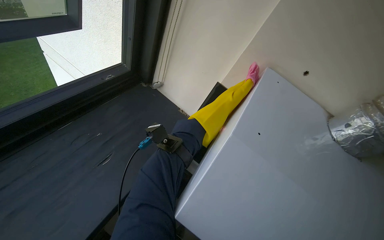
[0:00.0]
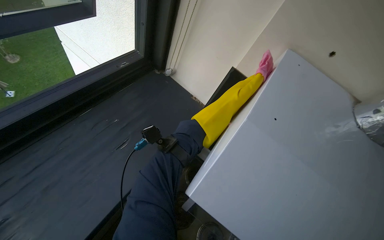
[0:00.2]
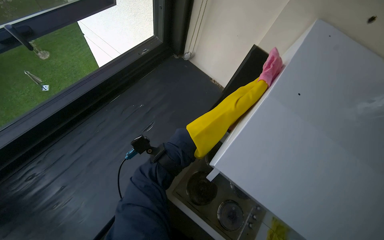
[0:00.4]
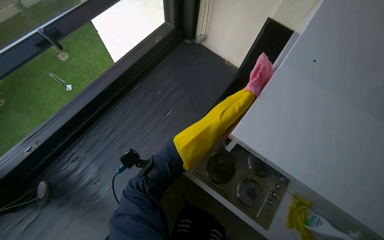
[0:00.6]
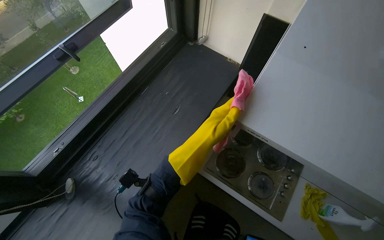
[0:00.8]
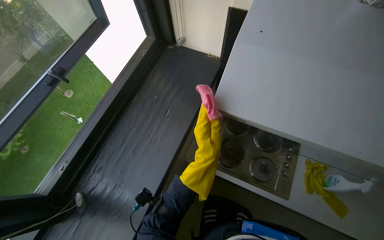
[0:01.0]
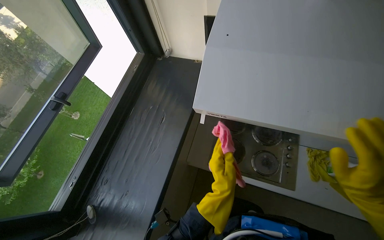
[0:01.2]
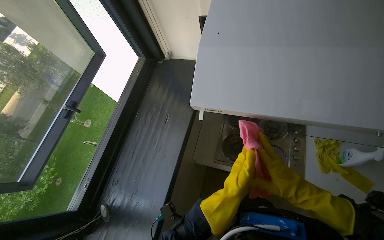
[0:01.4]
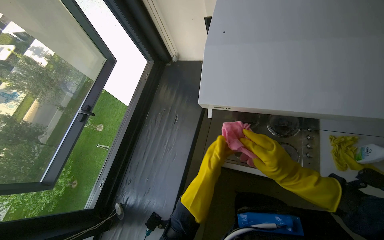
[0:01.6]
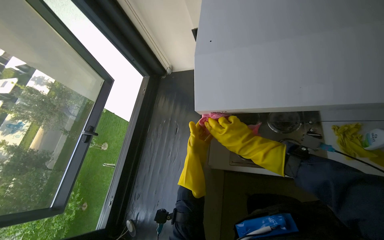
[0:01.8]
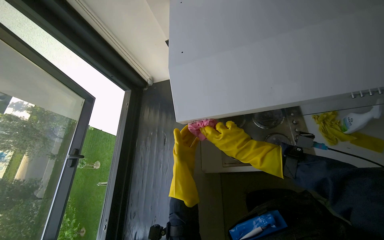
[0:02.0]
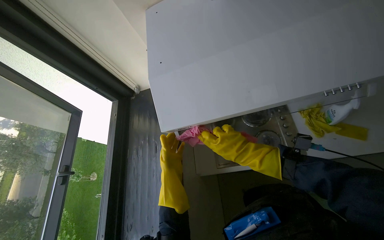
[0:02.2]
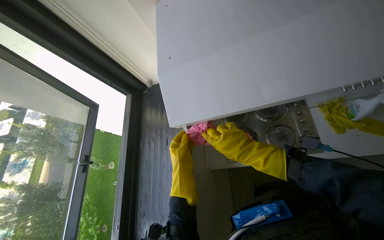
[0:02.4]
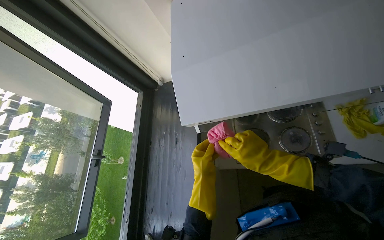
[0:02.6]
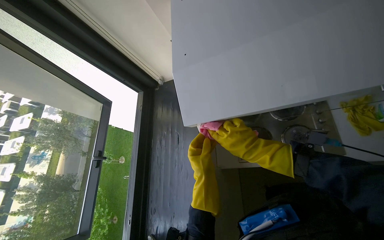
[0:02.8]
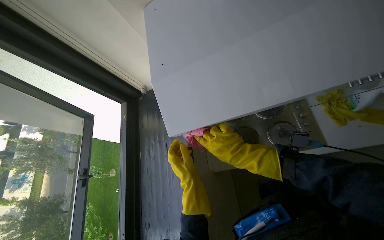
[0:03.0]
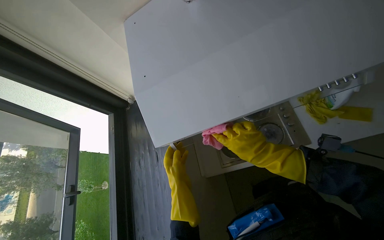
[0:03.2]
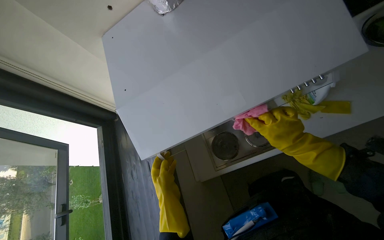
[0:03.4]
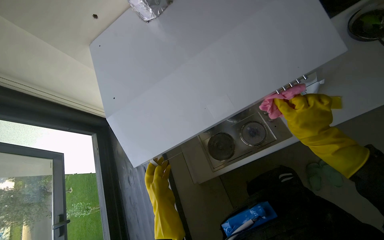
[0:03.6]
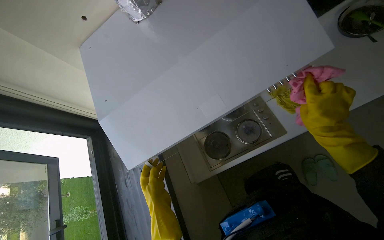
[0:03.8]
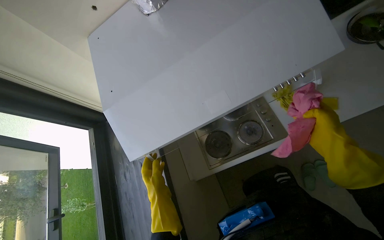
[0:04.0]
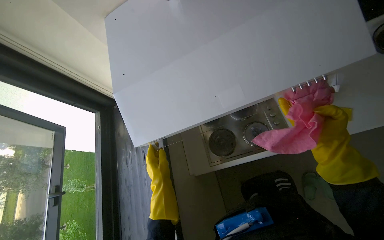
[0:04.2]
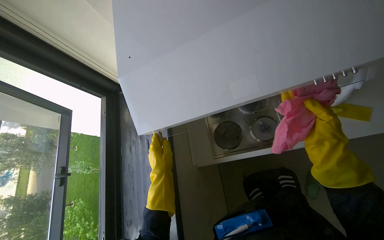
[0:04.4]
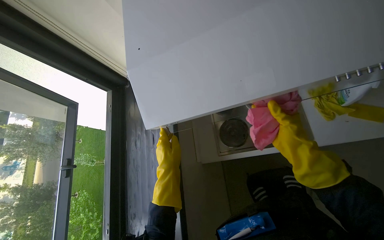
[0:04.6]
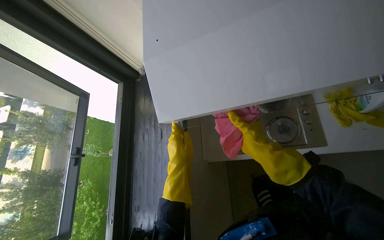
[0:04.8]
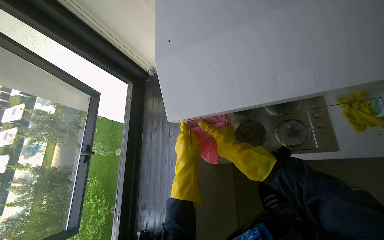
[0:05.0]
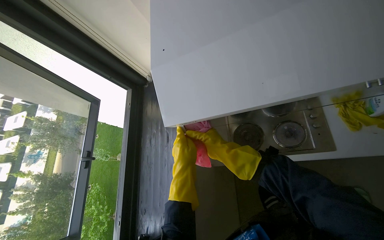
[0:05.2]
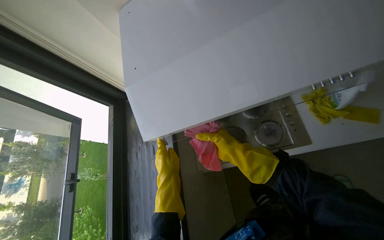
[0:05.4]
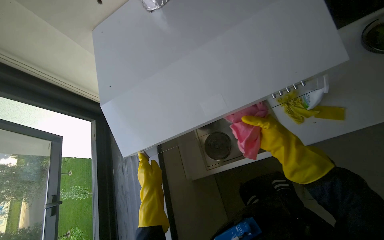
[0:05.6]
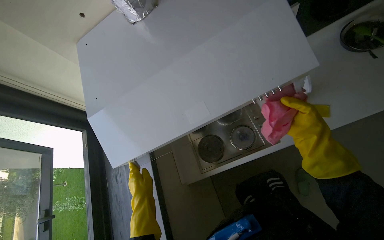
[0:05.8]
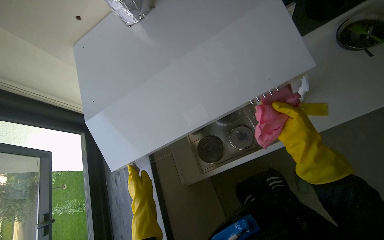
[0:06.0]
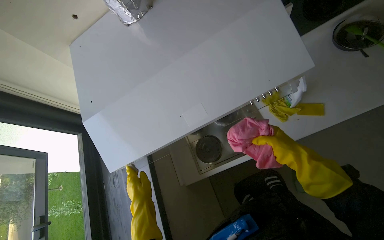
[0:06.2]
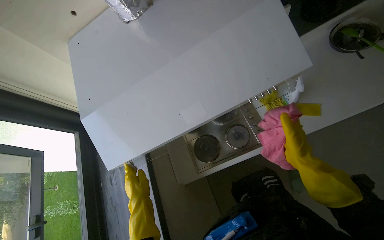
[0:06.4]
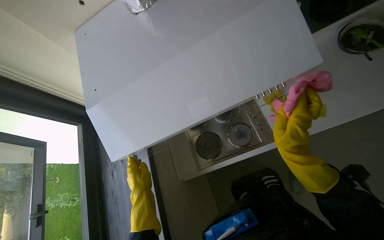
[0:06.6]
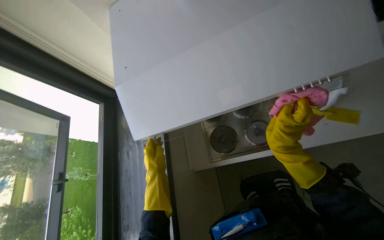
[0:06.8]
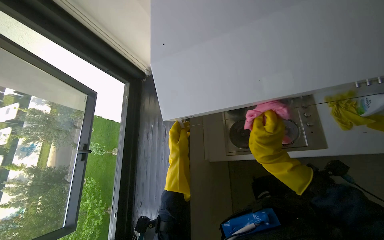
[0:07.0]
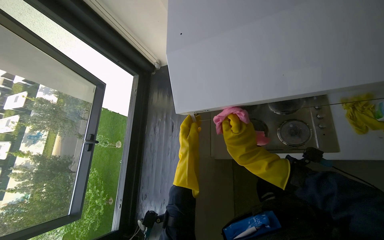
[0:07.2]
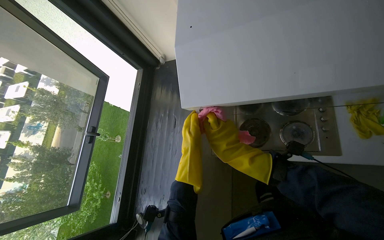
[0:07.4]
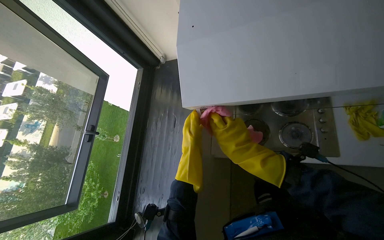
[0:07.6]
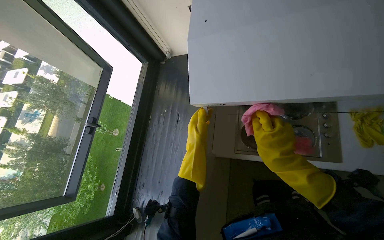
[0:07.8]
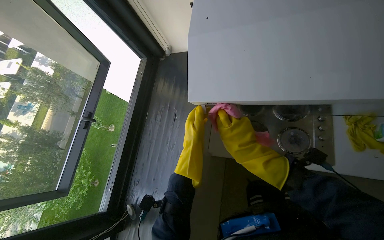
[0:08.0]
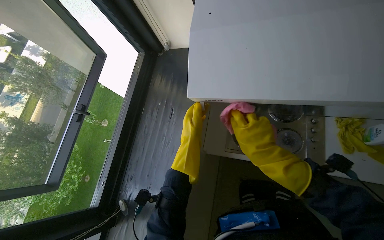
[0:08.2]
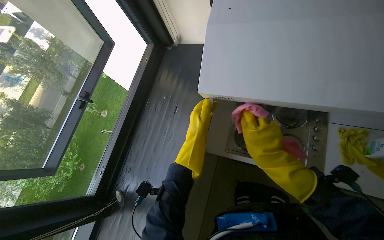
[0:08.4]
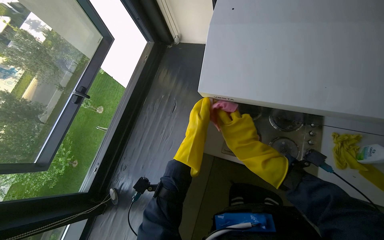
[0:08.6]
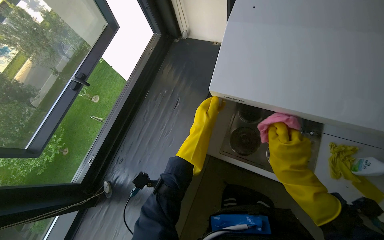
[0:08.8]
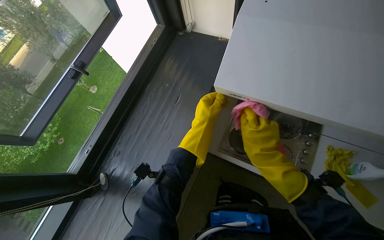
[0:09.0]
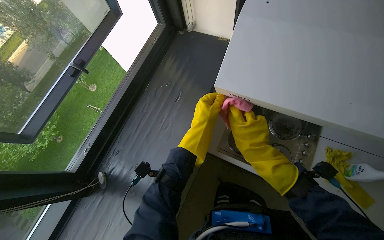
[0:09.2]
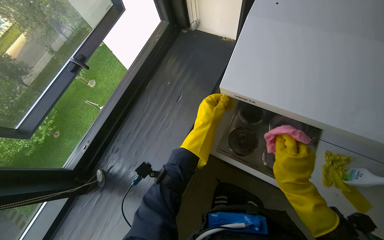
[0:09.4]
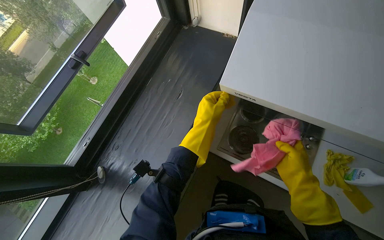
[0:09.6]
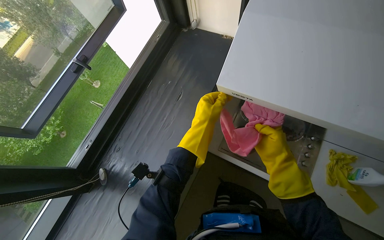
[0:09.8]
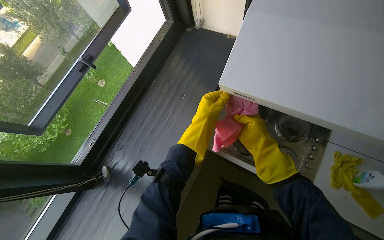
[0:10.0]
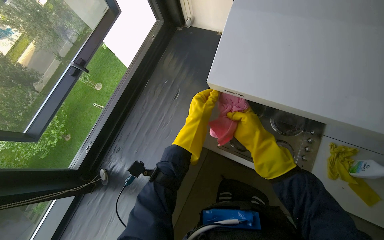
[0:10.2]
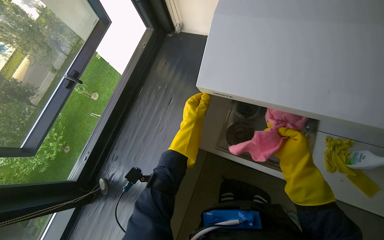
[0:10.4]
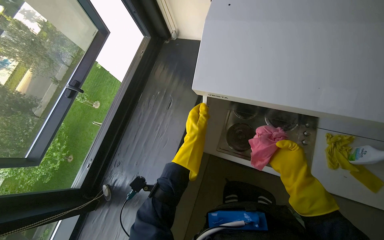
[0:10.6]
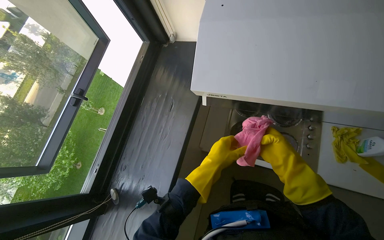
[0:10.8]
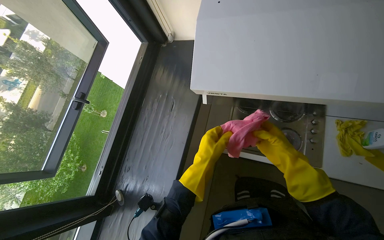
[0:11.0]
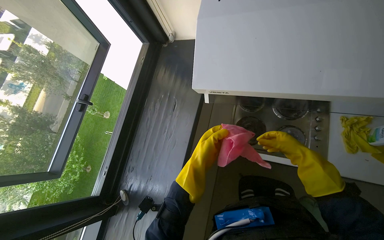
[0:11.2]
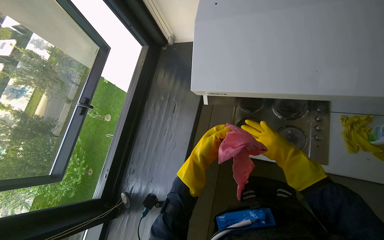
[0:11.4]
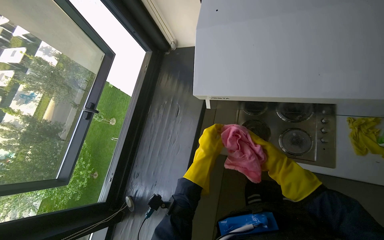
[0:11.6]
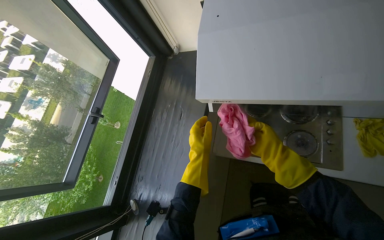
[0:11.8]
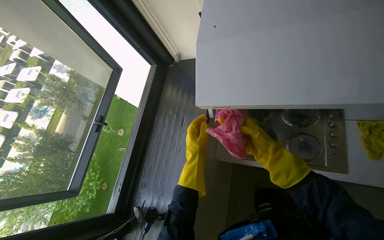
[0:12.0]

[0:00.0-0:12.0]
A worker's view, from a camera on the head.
Job: cleaning kitchen.
The whole recording: Cleaning kitchen range hood. The worker sprays cleaner and wipes the kitchen range hood with a cloth.
0:00.0 to 0:01.6: The view swings about 30 degrees to the left. The scene rotates counterclockwise by about 30 degrees.
0:01.6 to 0:03.0: The right hand heads to the left, covering roughly 10 cm.
0:03.0 to 0:04.4: The right hand heads to the right, covering roughly 30 cm.
0:06.0 to 0:07.6: The right hand is displaced to the left by some 35 cm.
0:07.6 to 0:09.0: The right hand swings left and right, some 10 cm each way, with 2 reversals.
0:09.0 to 0:10.4: The right hand shifts about 10 cm to the right, and moves roughly 10 cm farther from the camera and comes back.
0:10.4 to 0:12.0: The right hand heads to the left and farther from the camera, covering about 15 cm.

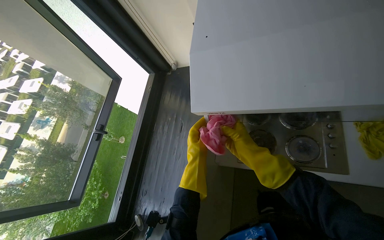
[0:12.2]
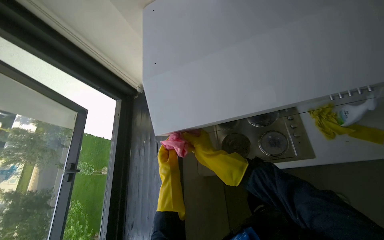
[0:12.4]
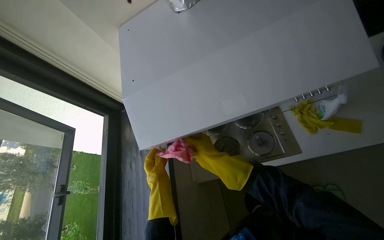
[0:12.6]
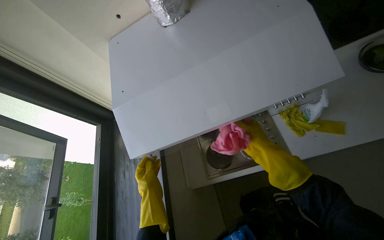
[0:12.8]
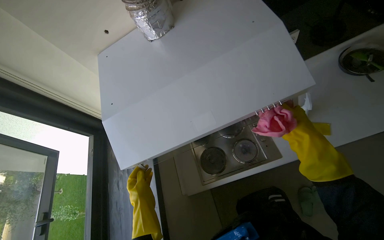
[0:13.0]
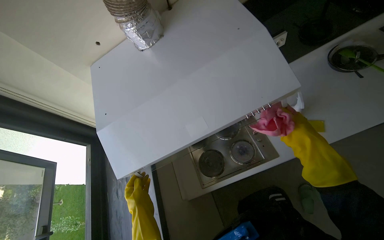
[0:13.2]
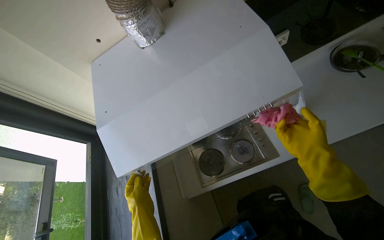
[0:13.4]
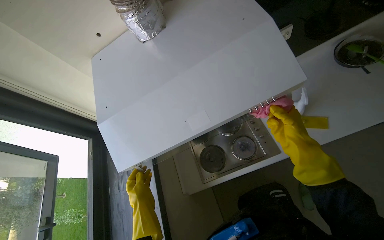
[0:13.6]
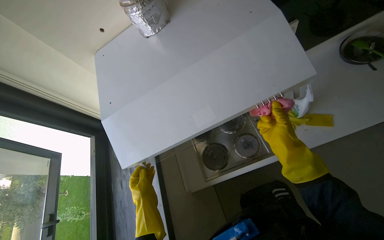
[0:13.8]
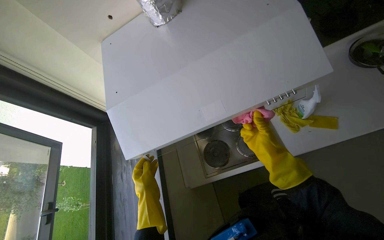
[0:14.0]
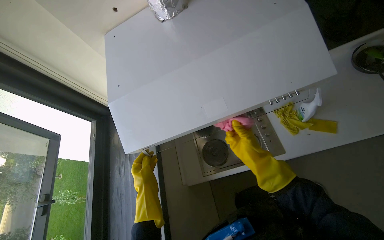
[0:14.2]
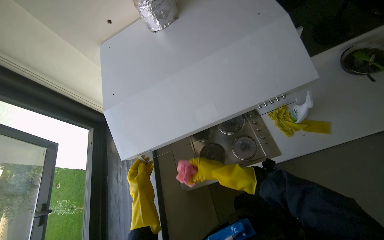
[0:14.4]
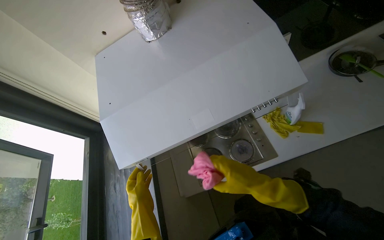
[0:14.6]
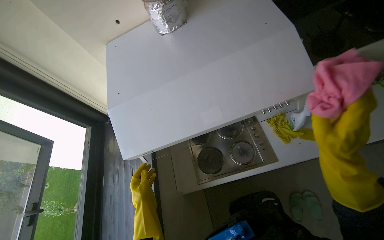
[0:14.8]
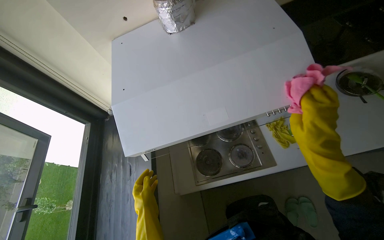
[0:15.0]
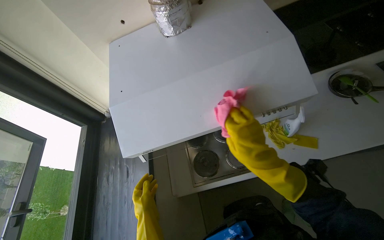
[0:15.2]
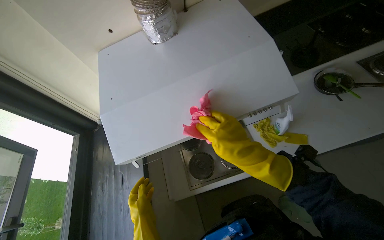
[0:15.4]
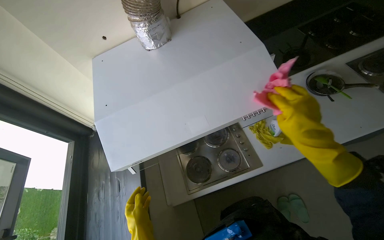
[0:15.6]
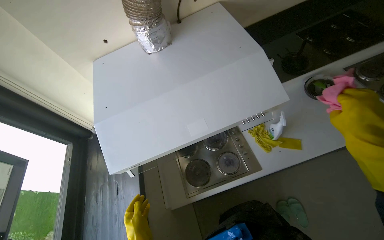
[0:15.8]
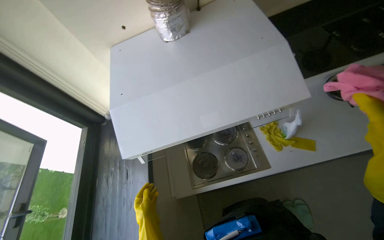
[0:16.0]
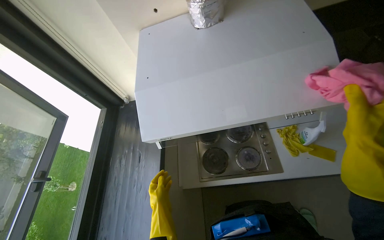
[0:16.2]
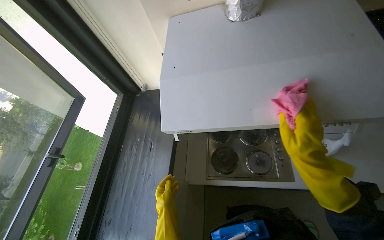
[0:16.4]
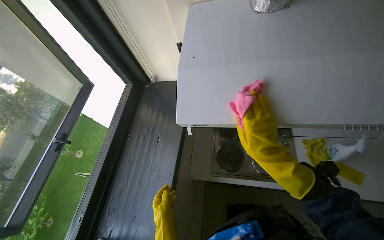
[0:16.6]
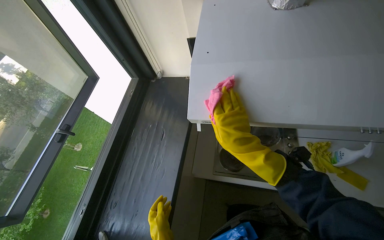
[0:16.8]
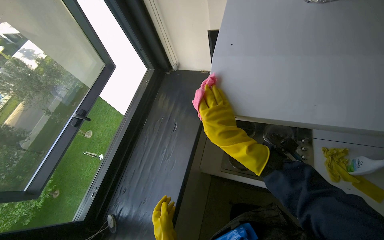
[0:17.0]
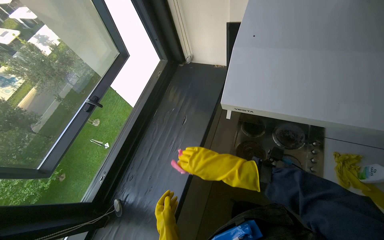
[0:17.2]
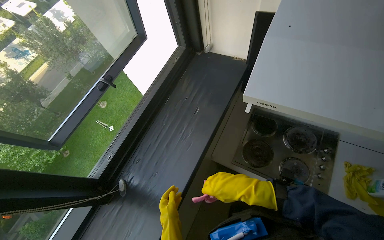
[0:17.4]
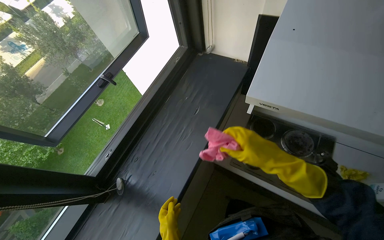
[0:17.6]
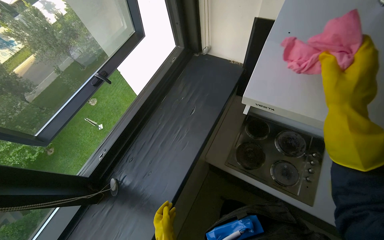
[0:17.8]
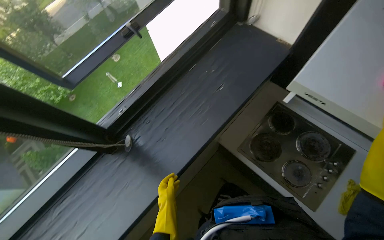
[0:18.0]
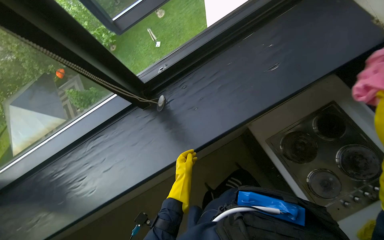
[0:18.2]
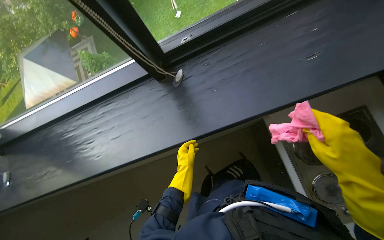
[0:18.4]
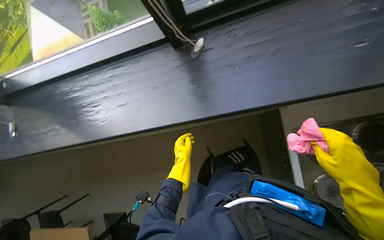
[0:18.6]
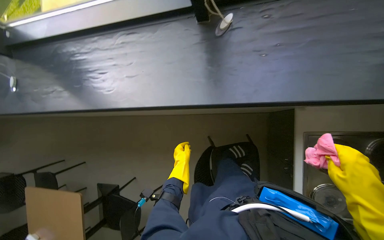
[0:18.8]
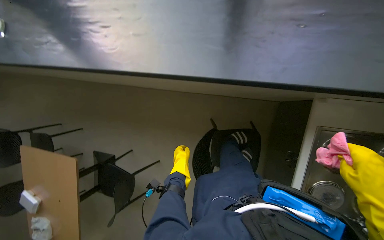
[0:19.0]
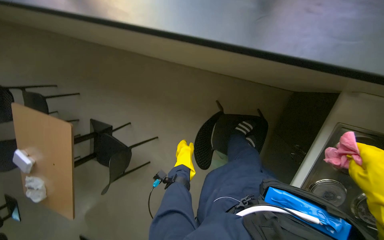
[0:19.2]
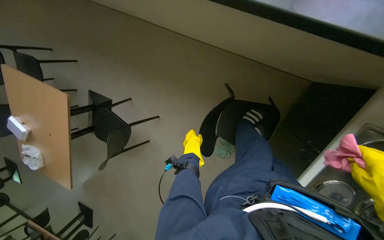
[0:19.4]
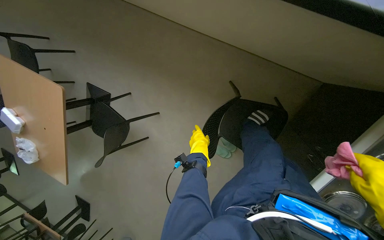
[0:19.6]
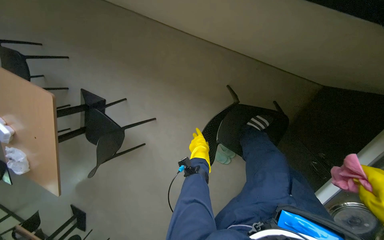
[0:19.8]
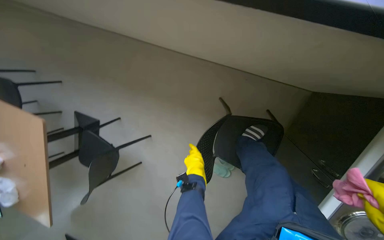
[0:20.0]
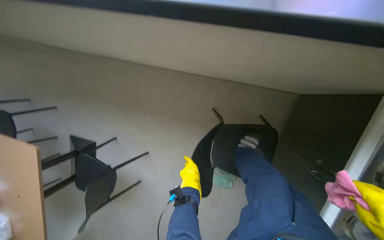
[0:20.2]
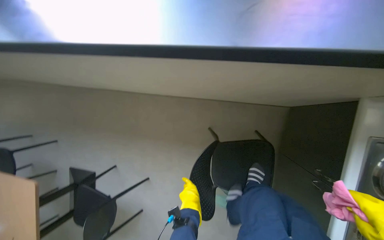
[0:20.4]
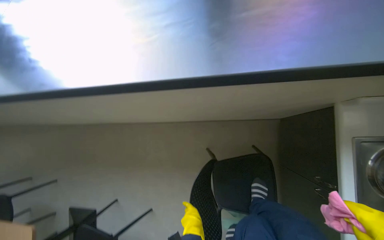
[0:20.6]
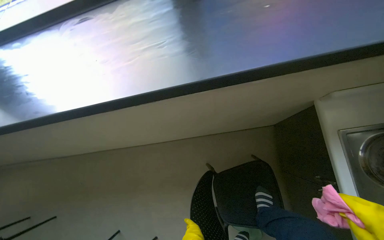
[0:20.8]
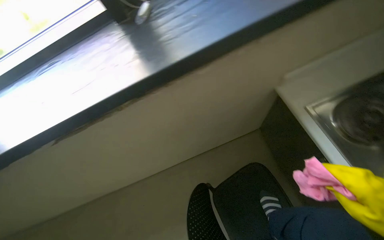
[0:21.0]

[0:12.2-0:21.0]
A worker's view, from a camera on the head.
Job: cleaning kitchen.
The whole recording: Cleaning kitchen range hood. The worker sprays cleaner and wipes the kitchen range hood with a cloth.
0:12.2 to 0:13.6: The wearer's head swings approximately 25 degrees to the right.
0:13.6 to 0:15.2: The right hand moves nearer and farther over about 25 cm, changing direction 2 times.
0:16.6 to 0:18.0: The view tilts roughly 15 degrees downward. The scene rotates clockwise by some 35 degrees.
0:18.0 to 0:19.6: The camera is carried some 50 cm. The wearer looks about 65 degrees further to the left. The camera pitches downward, by approximately 55 degrees.
0:19.6 to 0:21.0: The view tilts approximately 45 degrees upward. The scene turns about 40 degrees counterclockwise in the picture.
